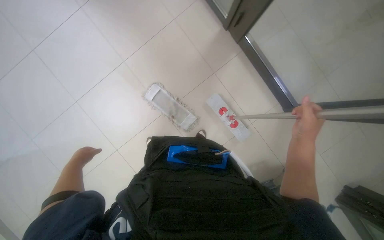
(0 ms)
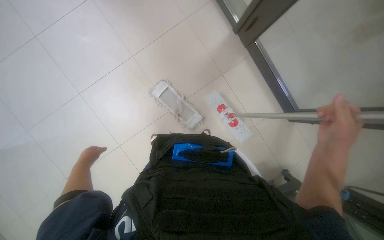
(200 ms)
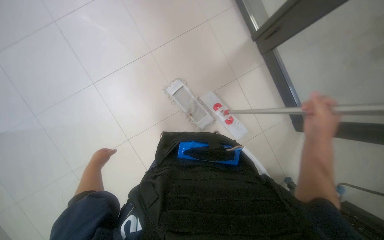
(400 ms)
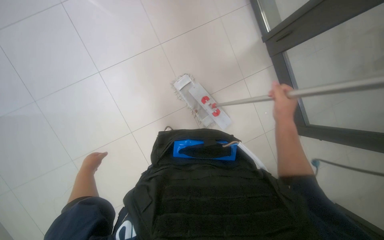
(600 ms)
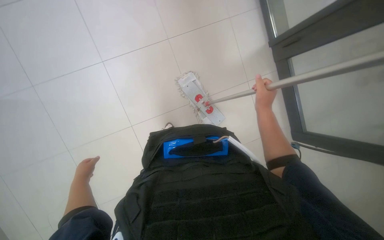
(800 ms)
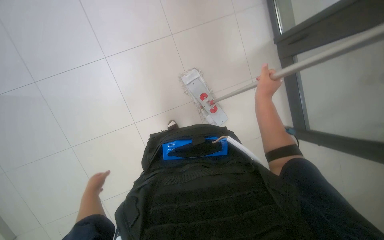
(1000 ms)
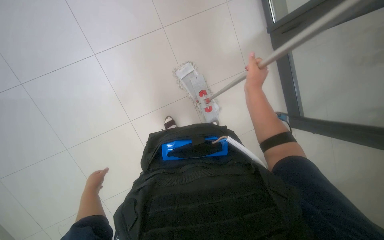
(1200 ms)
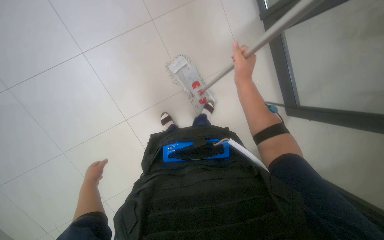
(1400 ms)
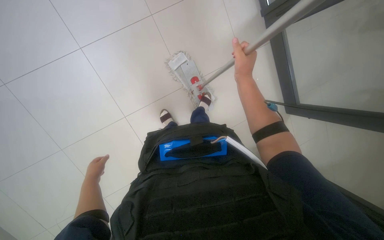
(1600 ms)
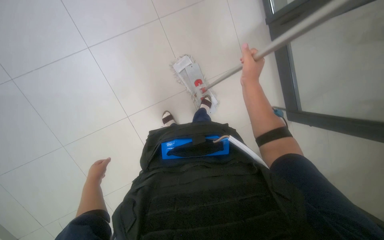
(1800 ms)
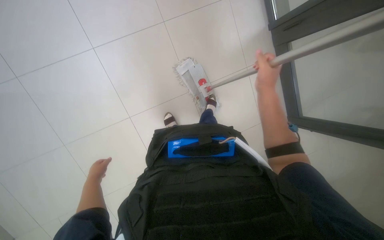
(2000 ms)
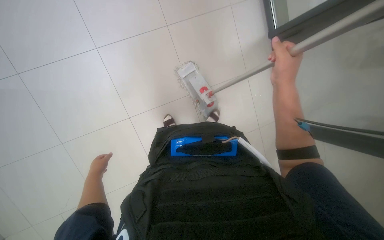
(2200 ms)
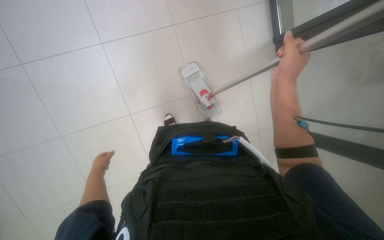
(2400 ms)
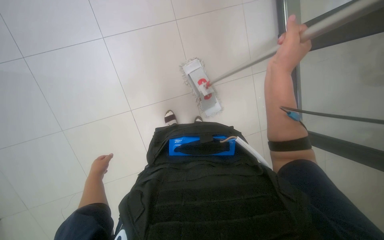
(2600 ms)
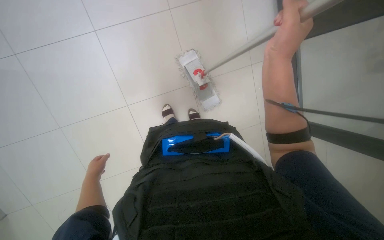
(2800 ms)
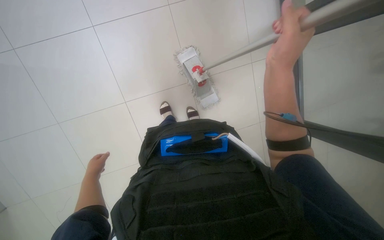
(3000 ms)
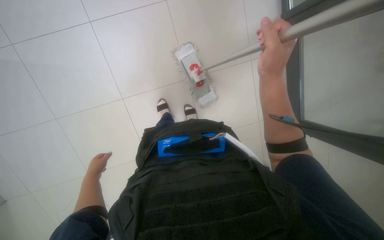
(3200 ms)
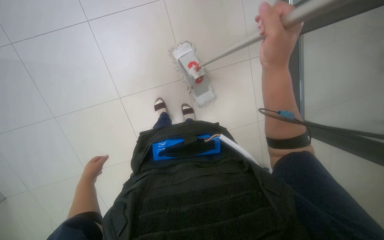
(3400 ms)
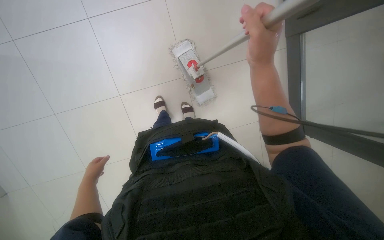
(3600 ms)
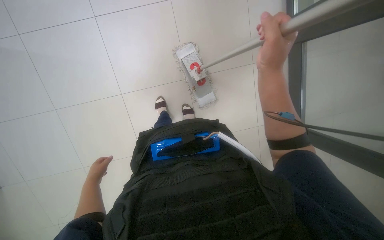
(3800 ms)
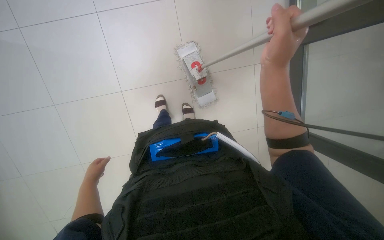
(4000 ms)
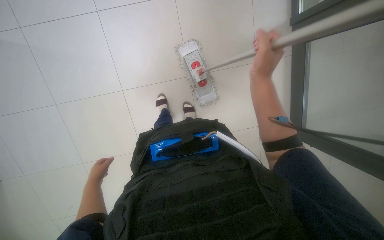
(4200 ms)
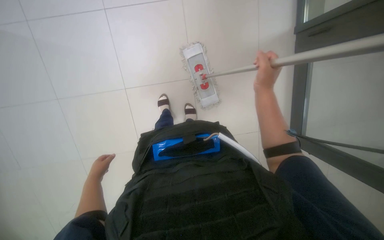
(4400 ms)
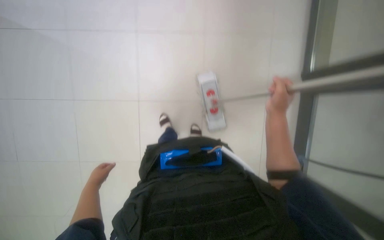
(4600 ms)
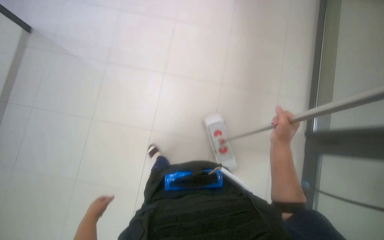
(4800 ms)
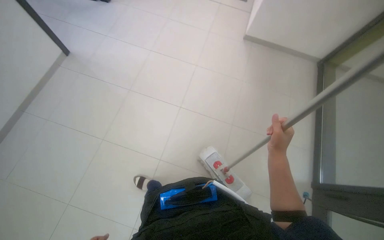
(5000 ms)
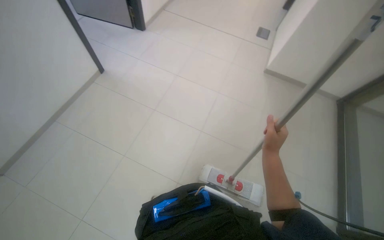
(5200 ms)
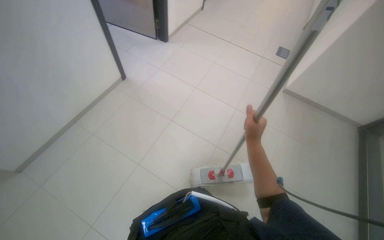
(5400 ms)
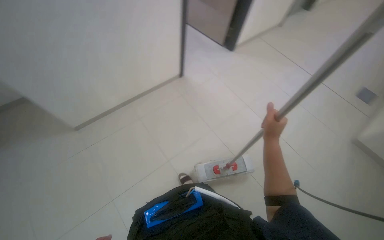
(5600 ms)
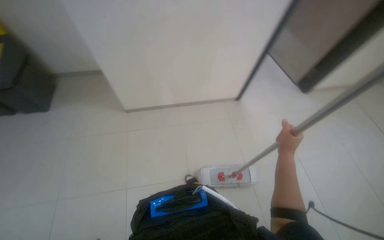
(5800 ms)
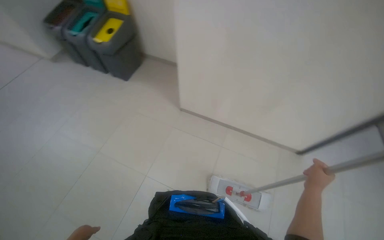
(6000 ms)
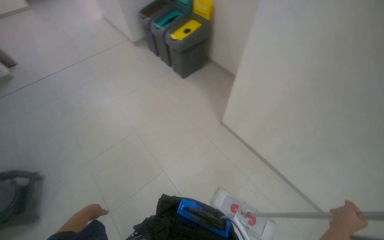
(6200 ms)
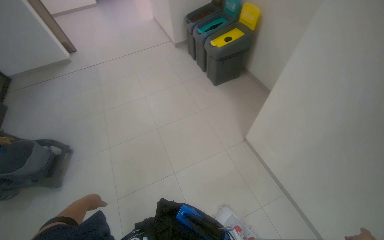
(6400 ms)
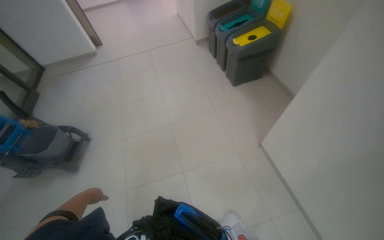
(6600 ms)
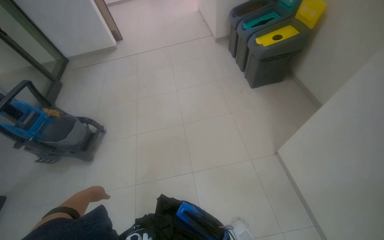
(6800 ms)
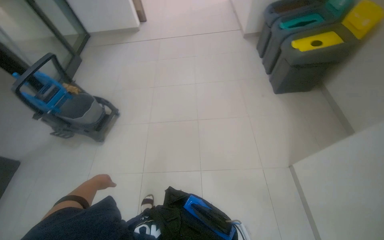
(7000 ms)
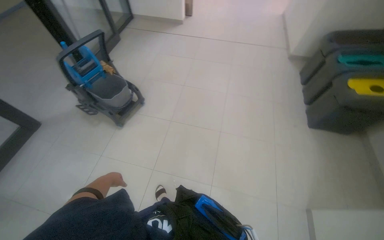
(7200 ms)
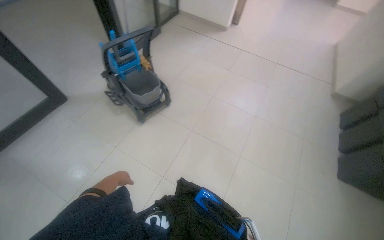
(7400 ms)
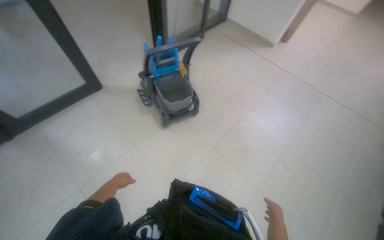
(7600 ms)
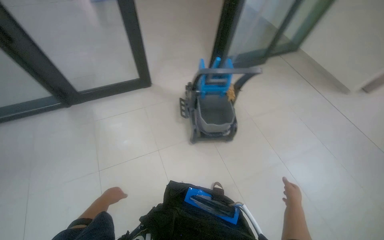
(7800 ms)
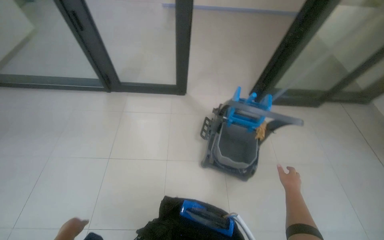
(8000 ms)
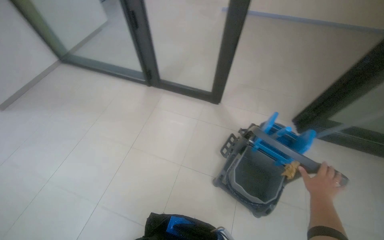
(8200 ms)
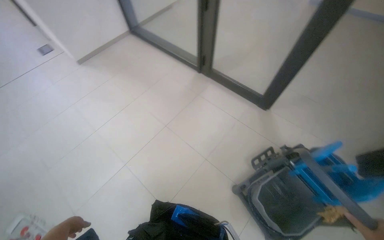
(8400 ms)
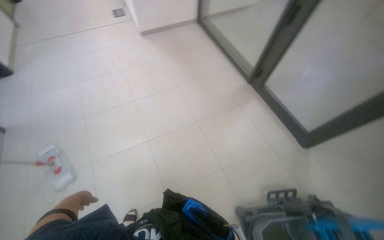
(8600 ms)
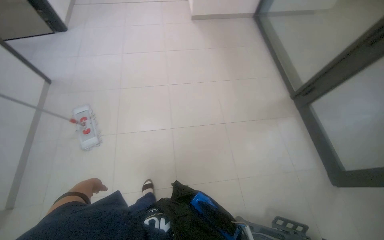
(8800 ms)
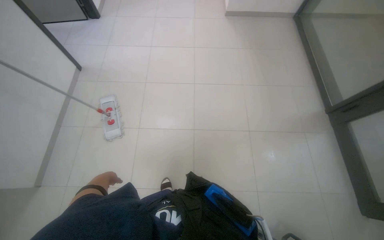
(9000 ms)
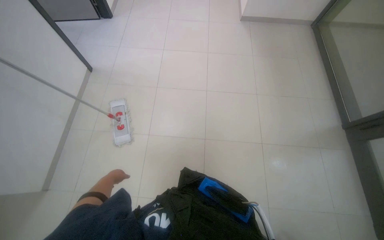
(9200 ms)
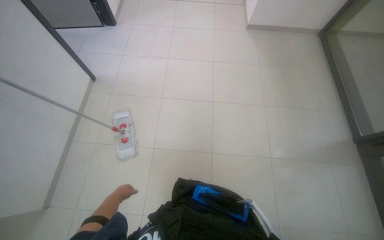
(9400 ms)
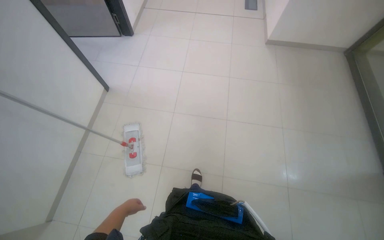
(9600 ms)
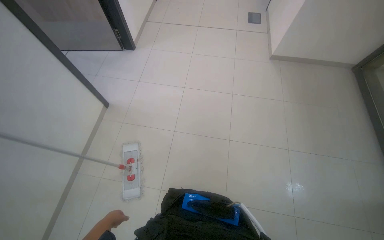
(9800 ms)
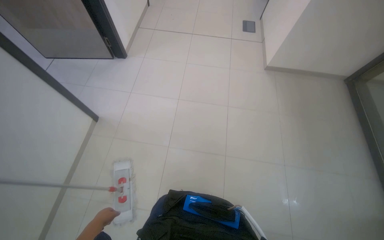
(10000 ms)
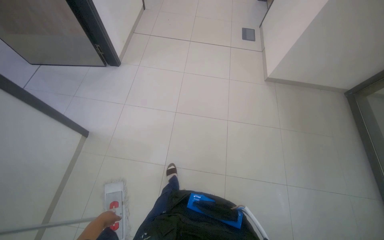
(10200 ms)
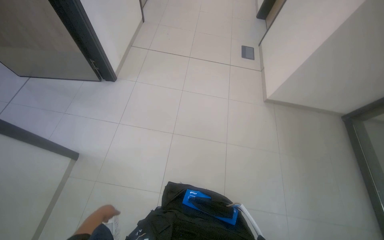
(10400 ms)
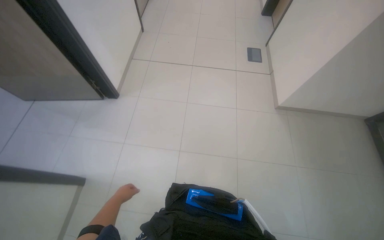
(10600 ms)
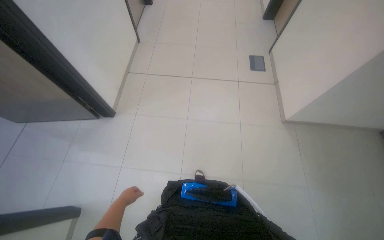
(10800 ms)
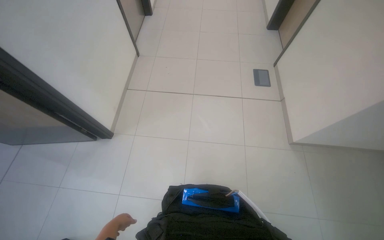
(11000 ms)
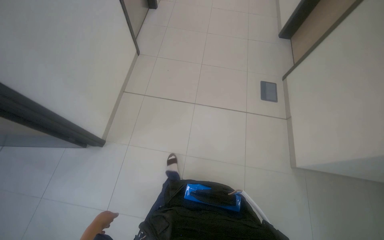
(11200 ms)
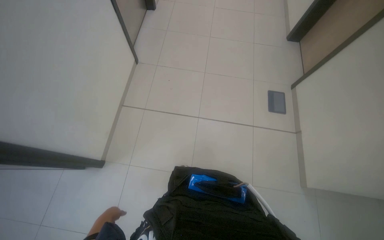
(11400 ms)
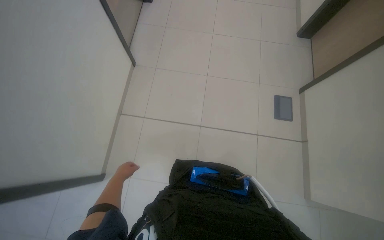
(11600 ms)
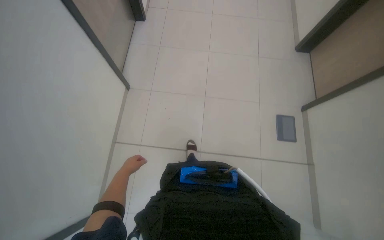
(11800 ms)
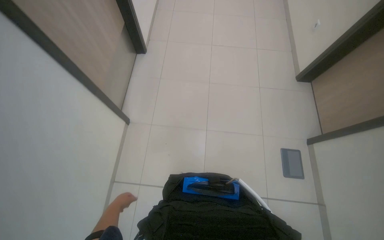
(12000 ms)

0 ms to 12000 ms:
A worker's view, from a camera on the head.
Job: mopping floor.
The whole recording: Mopping the floor. The worker wrings the mop head, attaches the handle, and mops the floor.
0 ms to 1600 ms: The left hand moves down the picture, some 20 cm. The right hand travels up the picture and to the left by approximately 35 cm.
1600 ms to 3000 ms: The right hand shifts approximately 10 cm nearer to the camera.
3000 ms to 4400 ms: The hands make small movements and keep their place.
4400 ms to 6000 ms: The head turns to the left by approximately 60 degrees. The view tips upward by approximately 35 degrees.
6000 ms to 7600 ms: The wearer moves about 70 cm. The head rotates roughly 120 degrees to the left.
7600 ms to 9000 ms: The wearer's head swings roughly 140 degrees to the left.
9000 ms to 10400 ms: The wearer moves about 1 m.

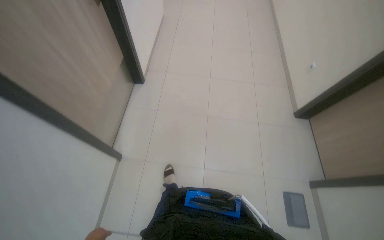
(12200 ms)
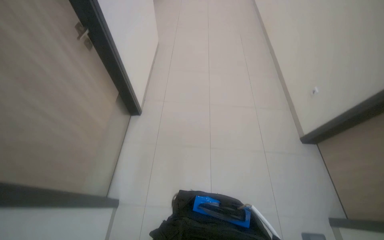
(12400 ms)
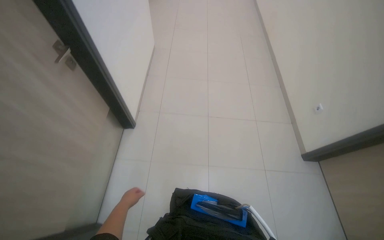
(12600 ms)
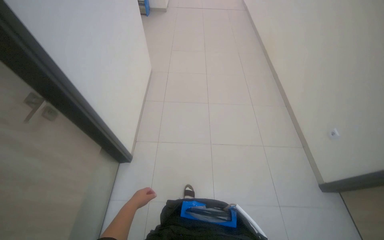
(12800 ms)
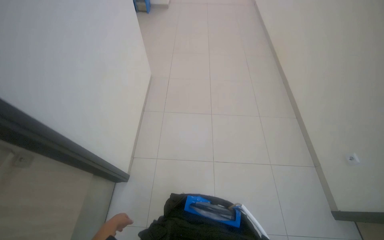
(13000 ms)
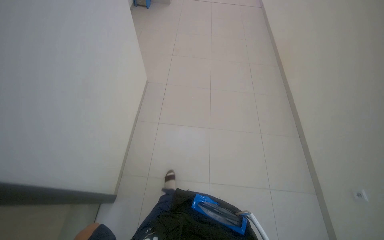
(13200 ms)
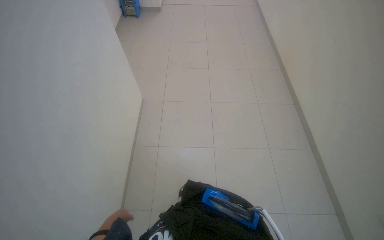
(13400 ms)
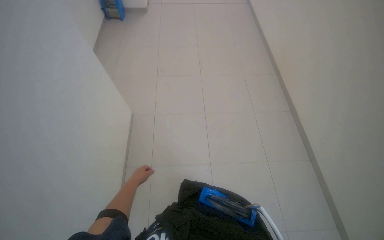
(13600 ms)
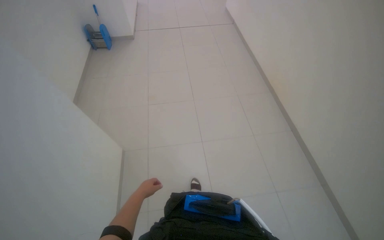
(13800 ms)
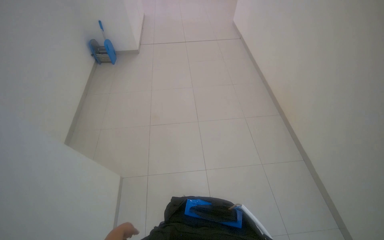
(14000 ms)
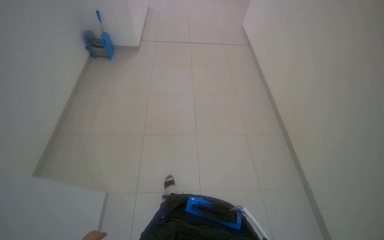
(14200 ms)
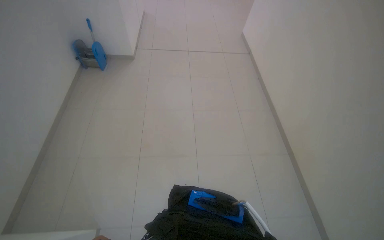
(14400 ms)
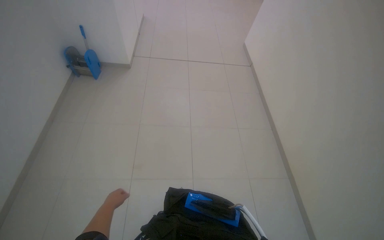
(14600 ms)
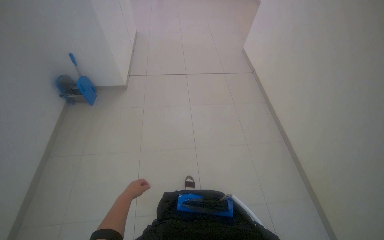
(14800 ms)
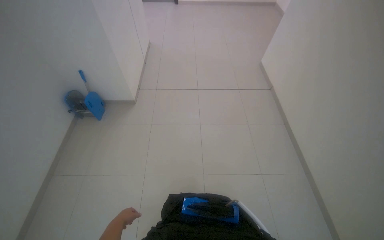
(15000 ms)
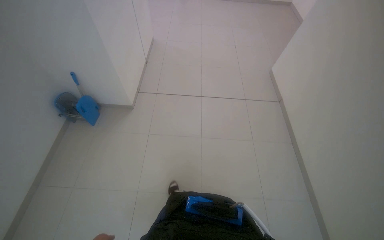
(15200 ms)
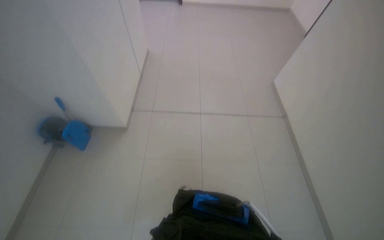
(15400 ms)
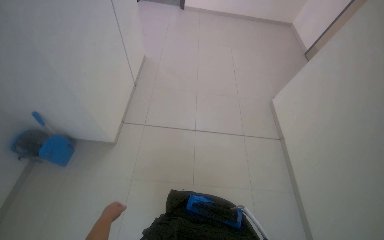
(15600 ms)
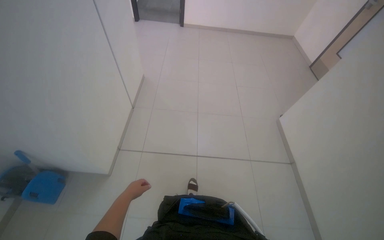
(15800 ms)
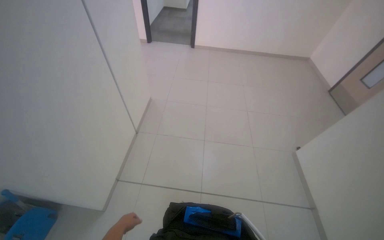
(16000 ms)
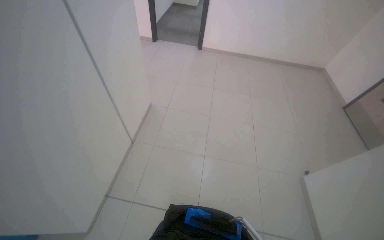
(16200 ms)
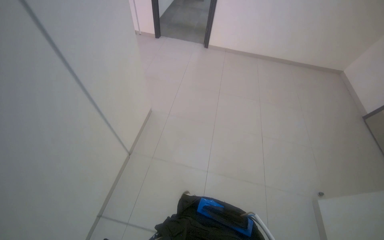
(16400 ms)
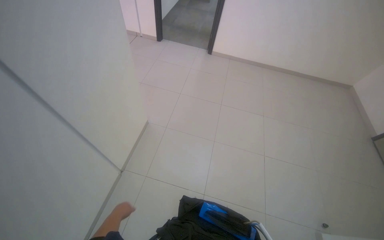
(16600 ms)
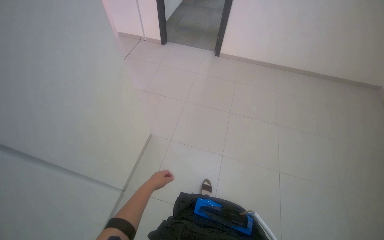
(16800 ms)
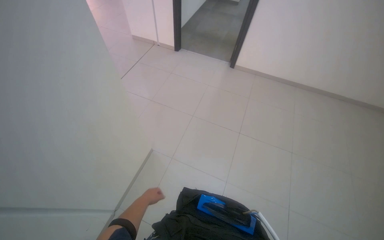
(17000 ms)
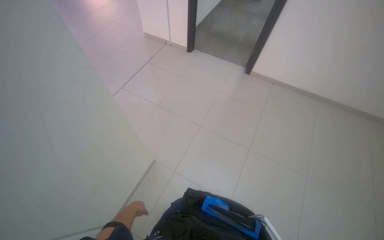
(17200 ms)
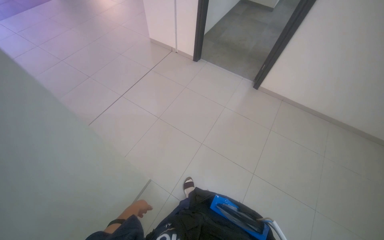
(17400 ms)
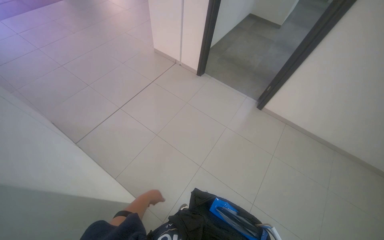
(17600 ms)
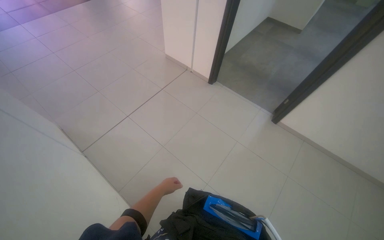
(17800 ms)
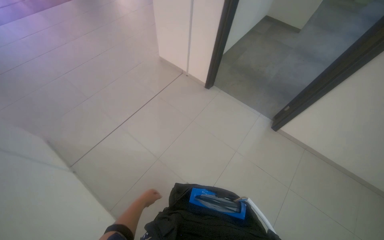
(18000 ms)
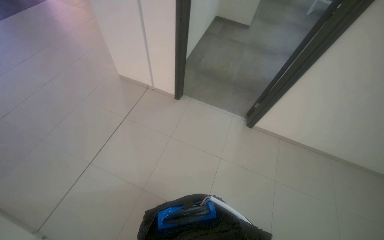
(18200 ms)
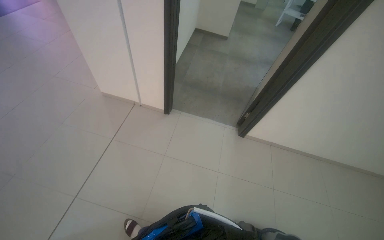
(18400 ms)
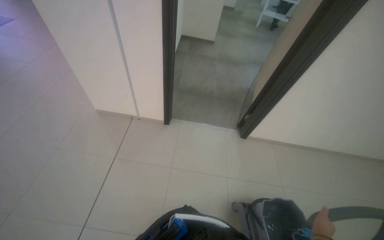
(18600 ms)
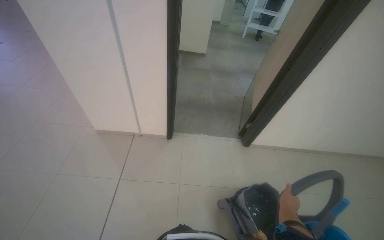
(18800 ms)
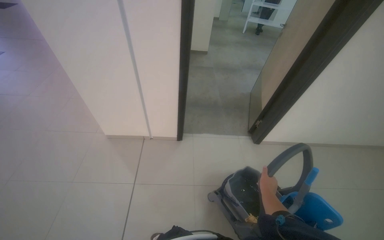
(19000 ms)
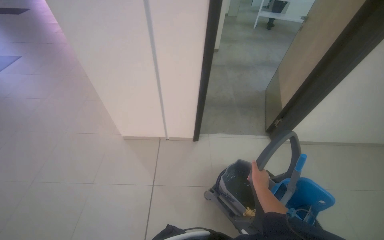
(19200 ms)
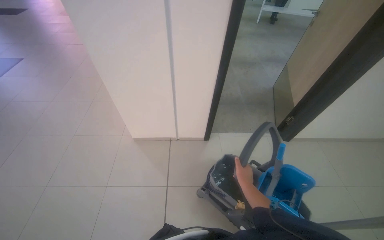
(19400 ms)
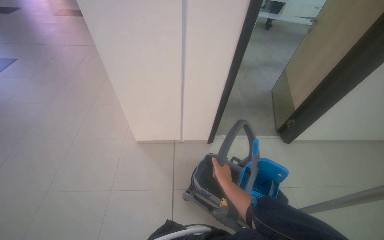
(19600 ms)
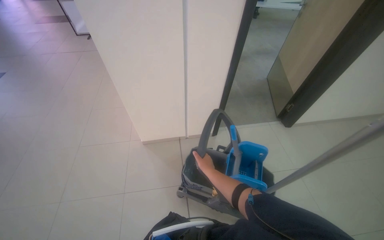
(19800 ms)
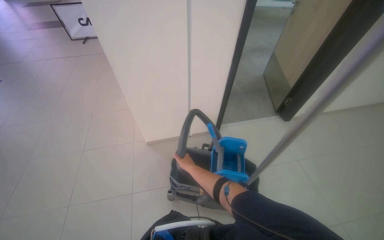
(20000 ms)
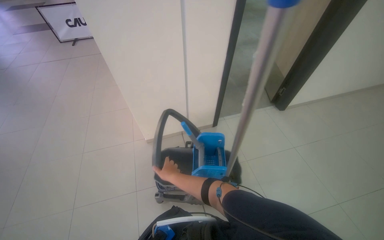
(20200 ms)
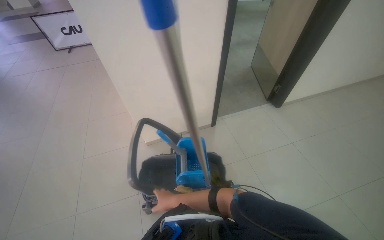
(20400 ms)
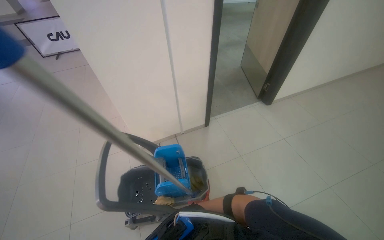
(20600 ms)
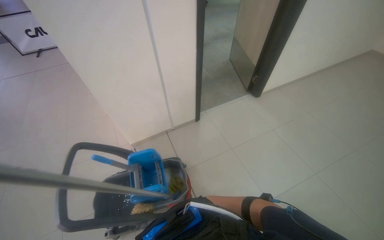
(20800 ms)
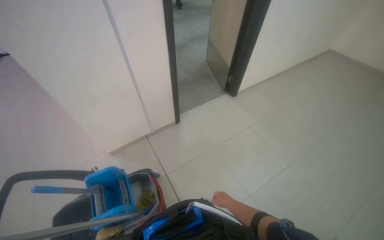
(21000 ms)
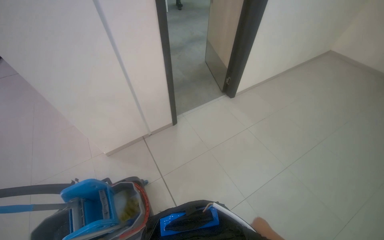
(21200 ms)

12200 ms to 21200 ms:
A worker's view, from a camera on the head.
Job: mopping floor.
The whole recording: Mopping the floor. The worker wrings the mop head, attaches the handle, and mops the floor.
12200 ms to 13800 ms: The wearer moves some 2 m.
13800 ms to 15200 ms: The camera is carried some 60 cm. The view tips upward by some 20 degrees.
15200 ms to 16600 ms: The head travels about 1.5 m.
16600 ms to 18200 ms: The camera is carried some 1.5 m.
18200 ms to 19800 ms: The wearer moves to the left, roughly 1 m. The wearer's head swings approximately 30 degrees to the right.
19800 ms to 21200 ms: The wearer's head swings roughly 20 degrees to the right.
